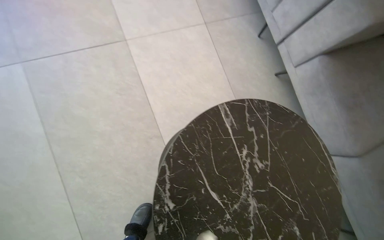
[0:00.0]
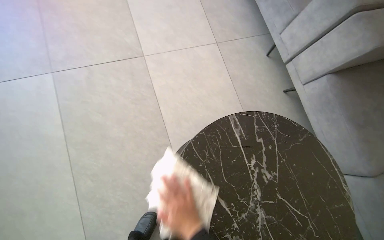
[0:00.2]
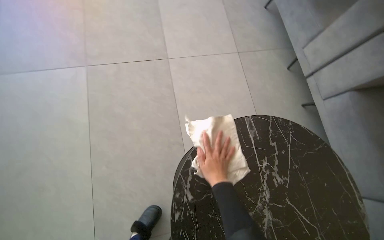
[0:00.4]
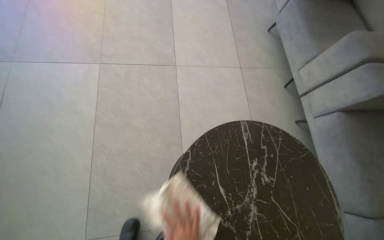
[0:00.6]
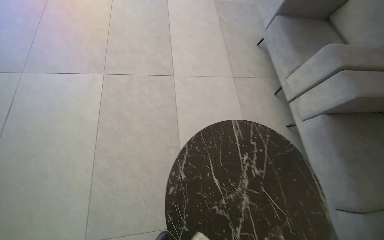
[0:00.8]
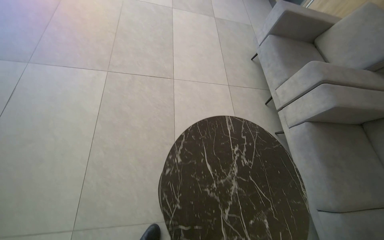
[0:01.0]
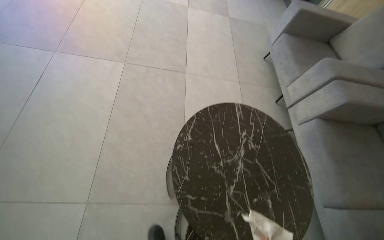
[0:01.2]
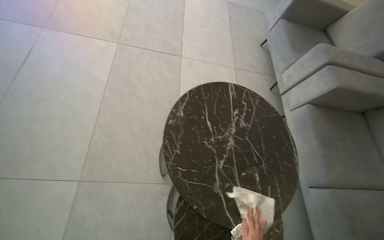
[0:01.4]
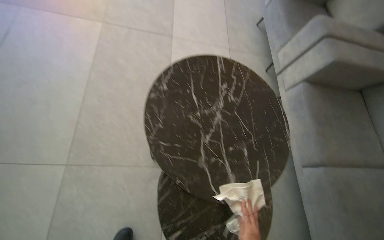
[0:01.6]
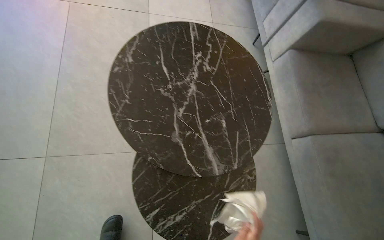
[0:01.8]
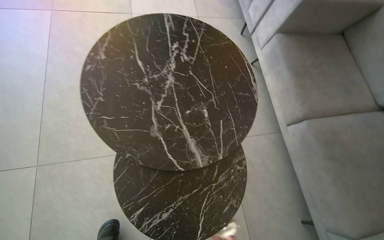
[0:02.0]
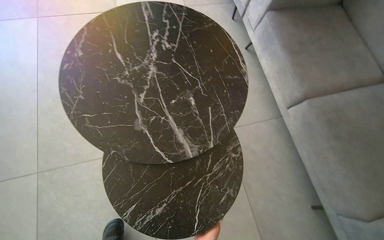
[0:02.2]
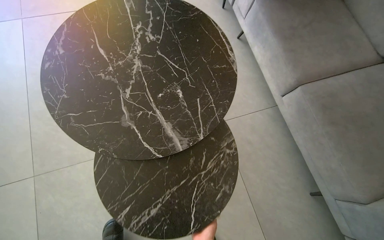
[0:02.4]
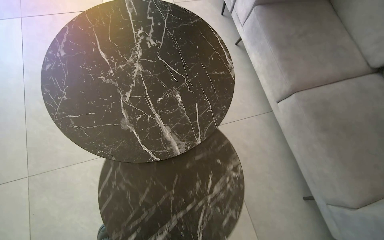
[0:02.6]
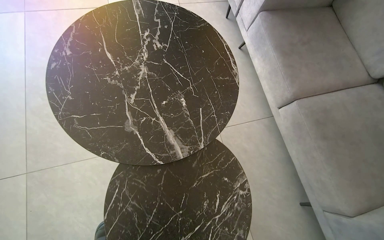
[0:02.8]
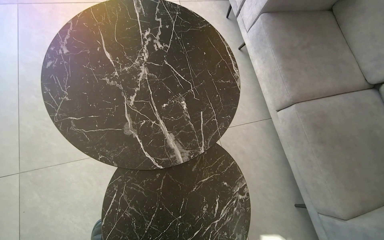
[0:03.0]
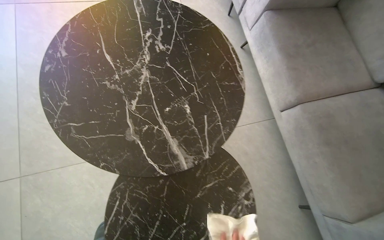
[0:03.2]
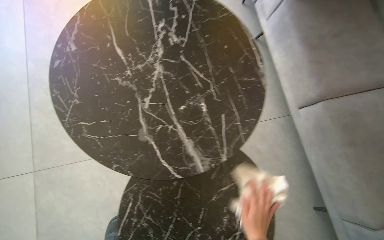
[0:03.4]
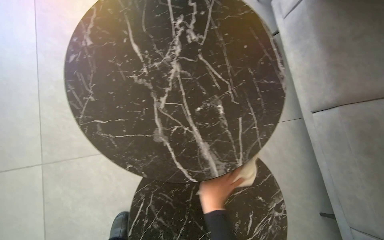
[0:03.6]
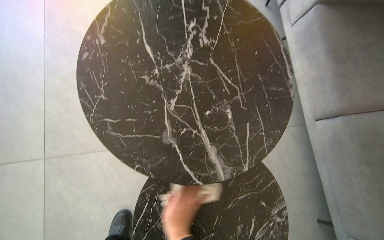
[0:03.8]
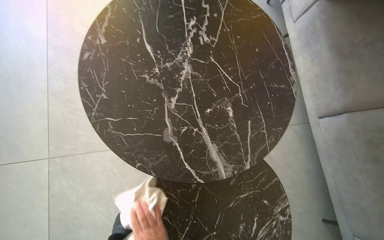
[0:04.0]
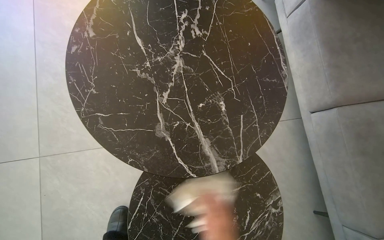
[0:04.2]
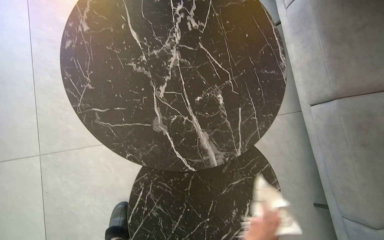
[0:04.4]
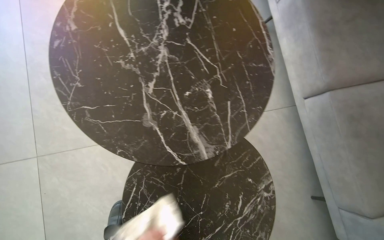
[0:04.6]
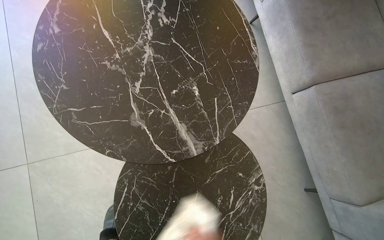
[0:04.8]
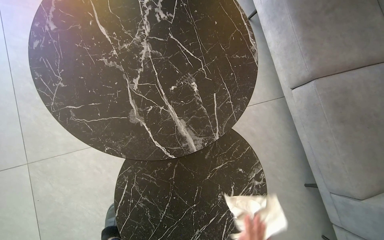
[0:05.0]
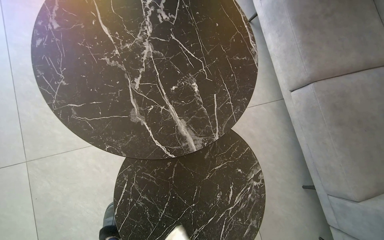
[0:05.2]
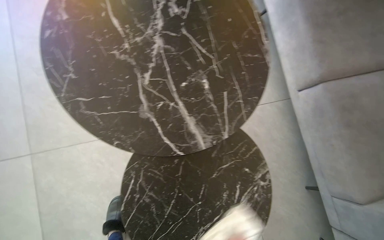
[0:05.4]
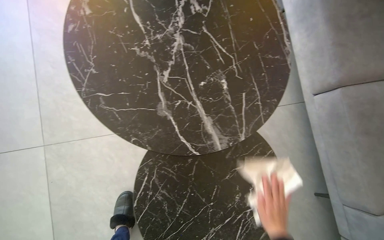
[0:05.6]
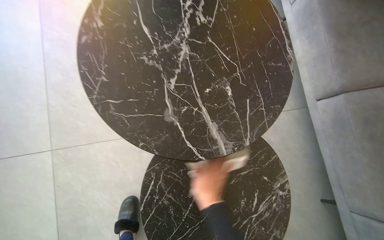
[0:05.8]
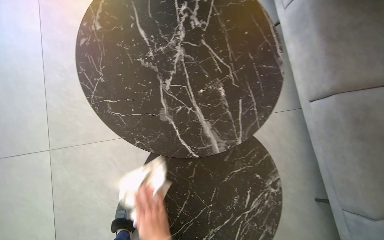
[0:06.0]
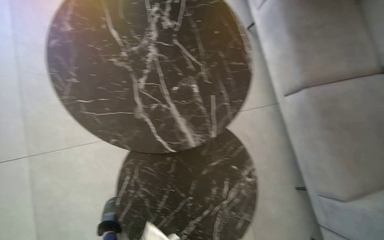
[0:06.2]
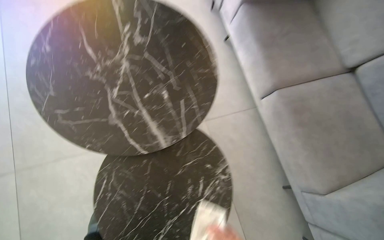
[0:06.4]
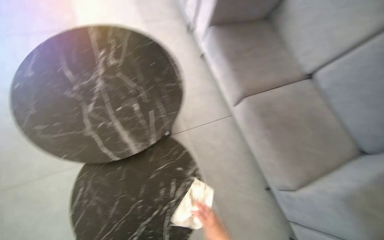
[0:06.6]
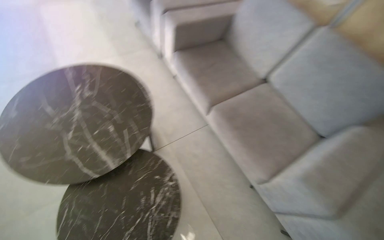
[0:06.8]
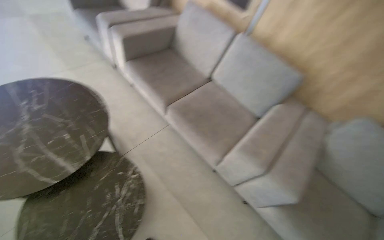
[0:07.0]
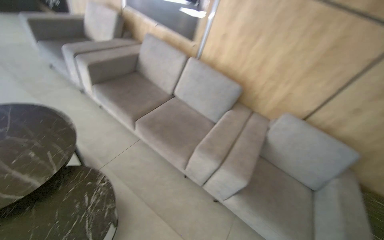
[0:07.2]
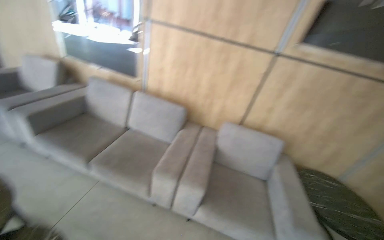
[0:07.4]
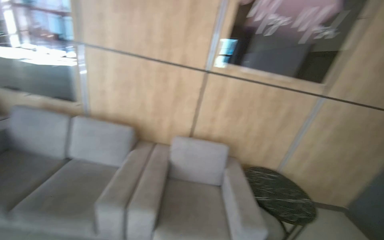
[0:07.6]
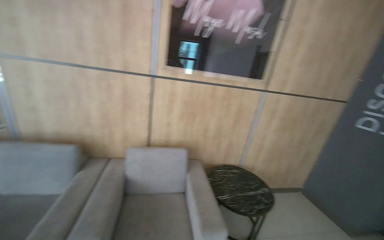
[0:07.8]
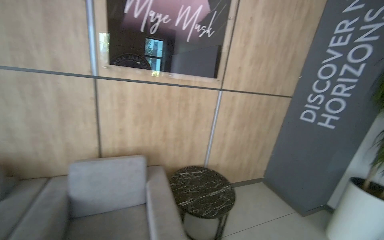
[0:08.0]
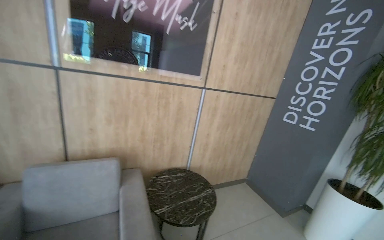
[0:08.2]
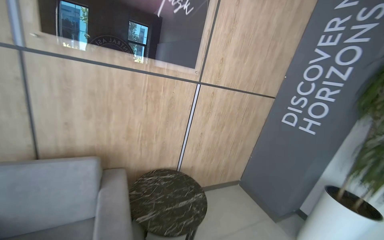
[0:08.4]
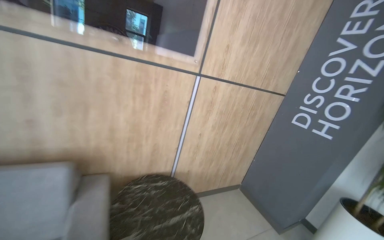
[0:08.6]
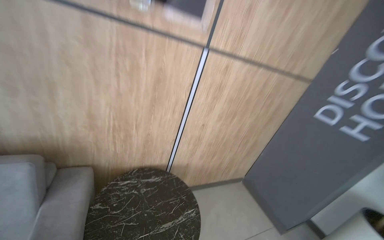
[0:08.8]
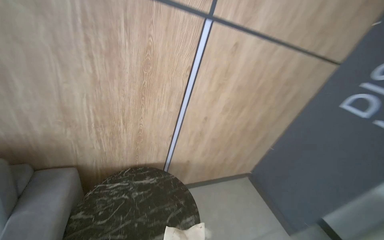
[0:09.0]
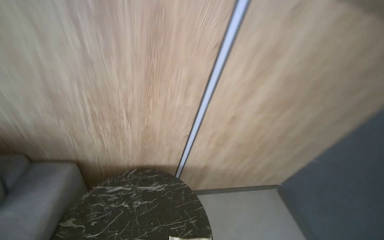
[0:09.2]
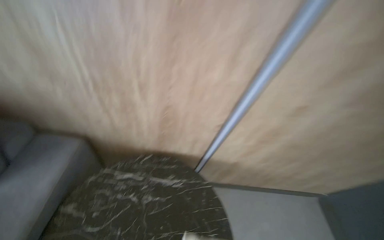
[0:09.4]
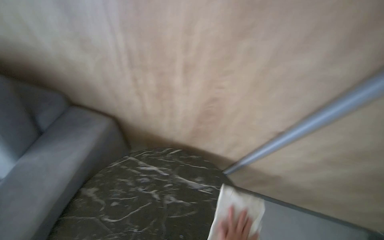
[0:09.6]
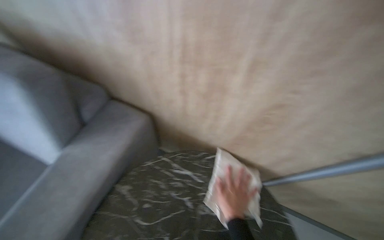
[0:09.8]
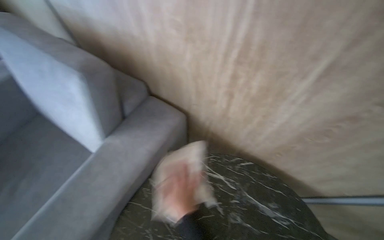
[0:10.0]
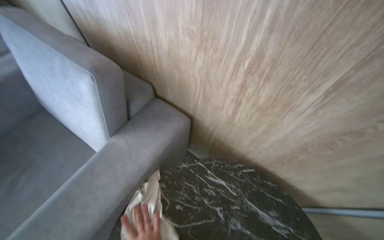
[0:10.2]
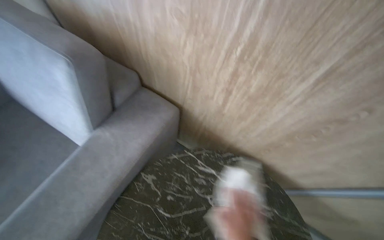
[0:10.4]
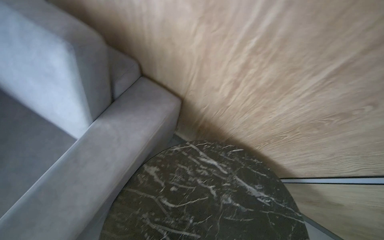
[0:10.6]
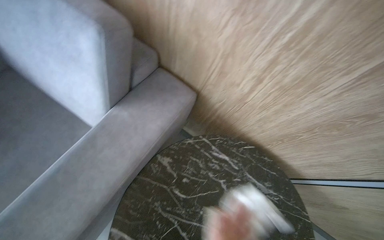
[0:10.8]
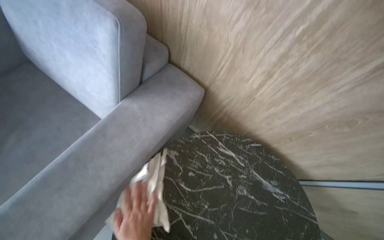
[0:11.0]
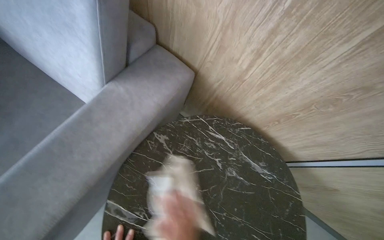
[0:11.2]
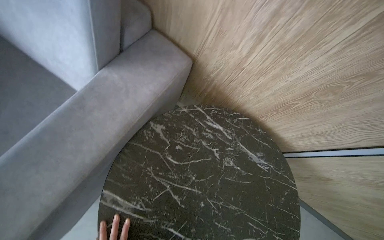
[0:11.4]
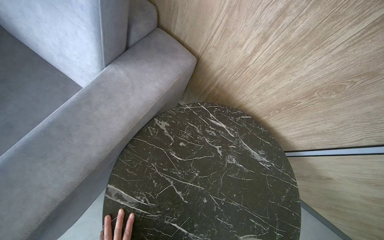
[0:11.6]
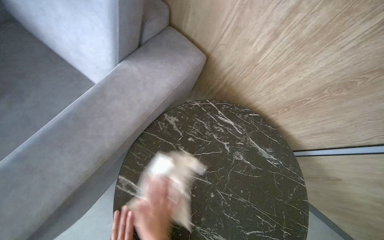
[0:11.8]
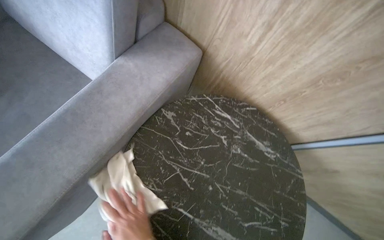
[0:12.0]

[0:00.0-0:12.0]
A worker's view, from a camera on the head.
Job: wiping surfaces.
The whole recording: Wiping lobby tables. The worker wipes various tables in the lobby area with a cloth.
0:00.0 to 0:01.6: The wearer moves about 50 cm. The wearer looks about 15 degrees further upward.
0:06.0 to 0:07.6: The wearer moves roughly 1 m. The wearer's head swings approximately 75 degrees to the right. The view tips upward by approximately 45 degrees.
0:07.6 to 0:09.0: The camera is carried some 1.5 m. The view pans to the right by roughly 20 degrees. The view tips downward by about 15 degrees.
0:09.0 to 0:10.4: The head travels roughly 60 cm. The wearer's head swings roughly 50 degrees to the left. The wearer looks roughly 20 degrees further downward.

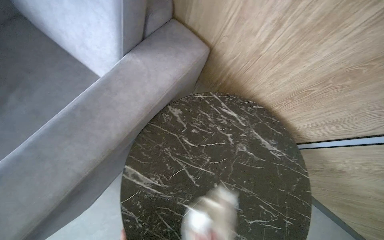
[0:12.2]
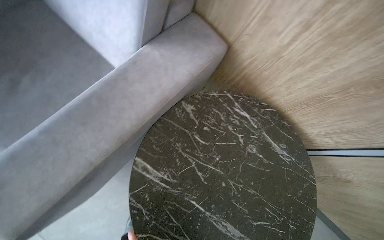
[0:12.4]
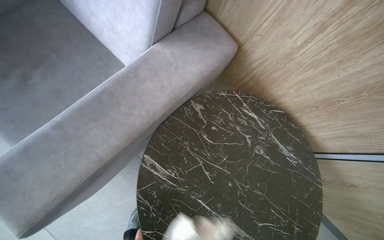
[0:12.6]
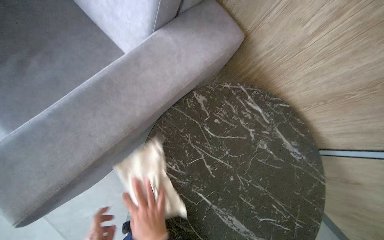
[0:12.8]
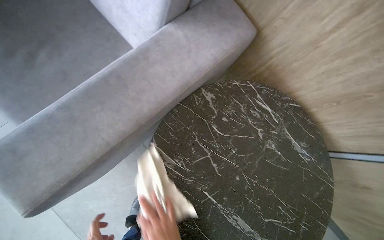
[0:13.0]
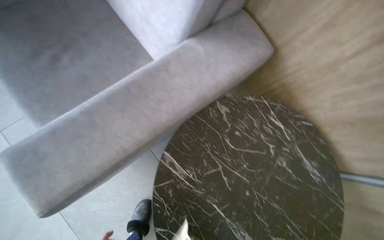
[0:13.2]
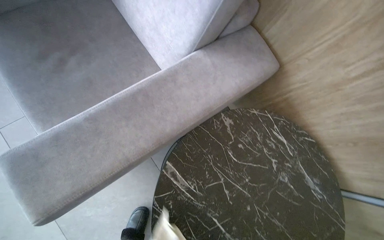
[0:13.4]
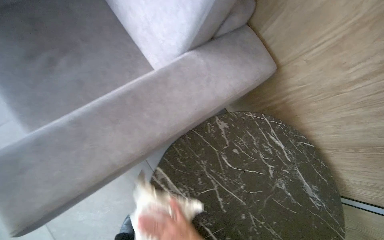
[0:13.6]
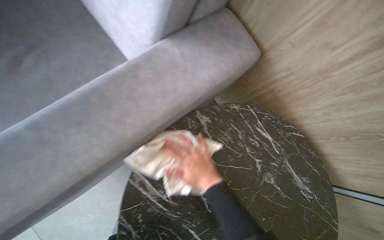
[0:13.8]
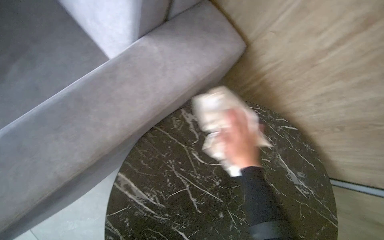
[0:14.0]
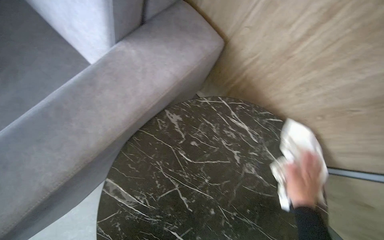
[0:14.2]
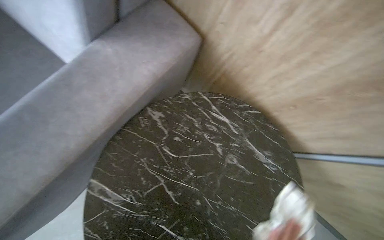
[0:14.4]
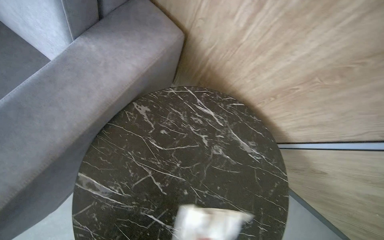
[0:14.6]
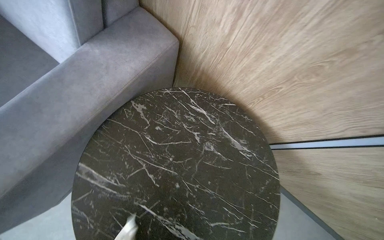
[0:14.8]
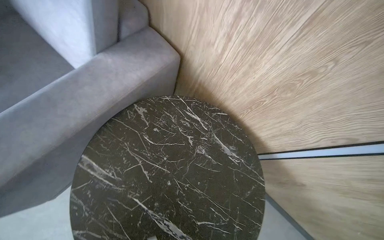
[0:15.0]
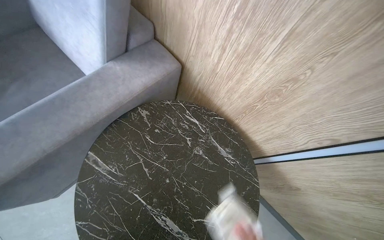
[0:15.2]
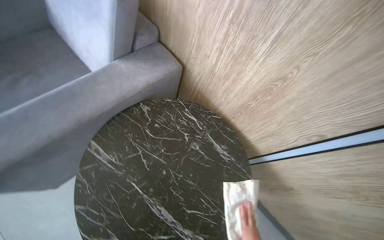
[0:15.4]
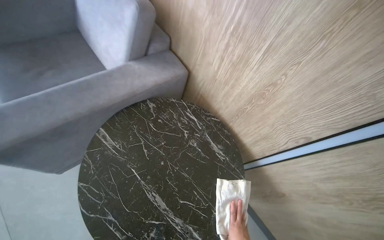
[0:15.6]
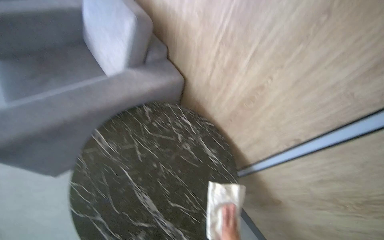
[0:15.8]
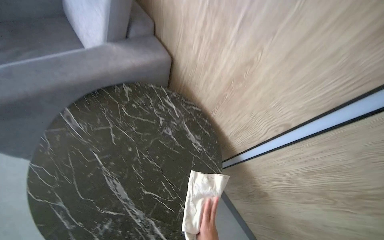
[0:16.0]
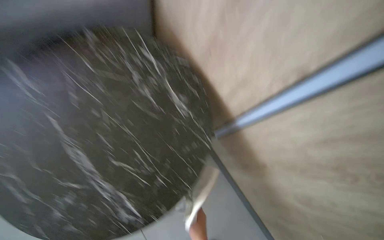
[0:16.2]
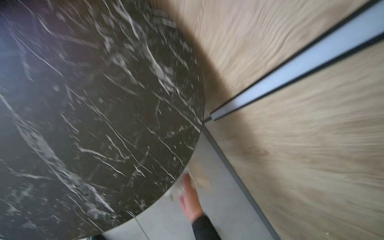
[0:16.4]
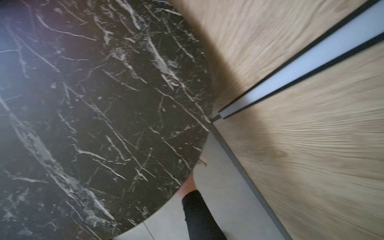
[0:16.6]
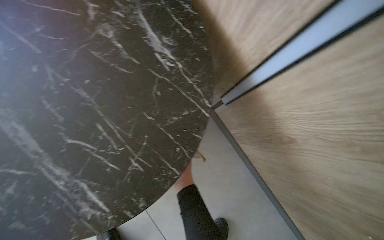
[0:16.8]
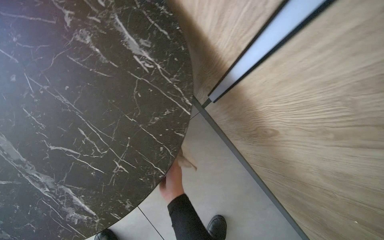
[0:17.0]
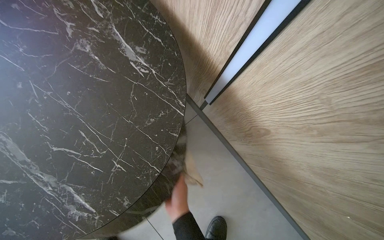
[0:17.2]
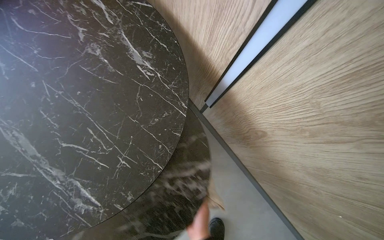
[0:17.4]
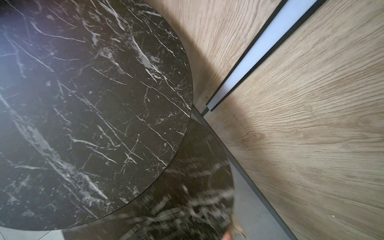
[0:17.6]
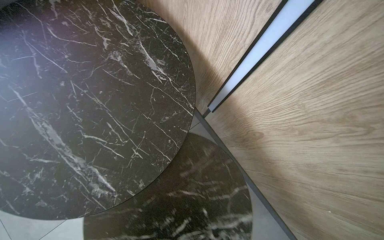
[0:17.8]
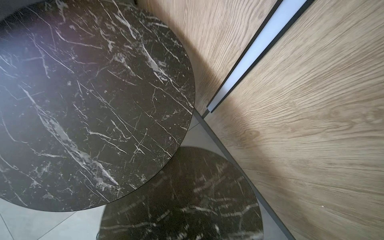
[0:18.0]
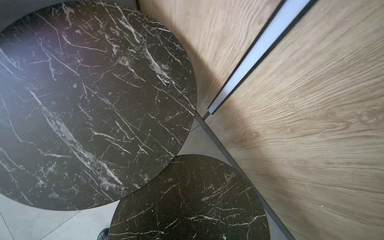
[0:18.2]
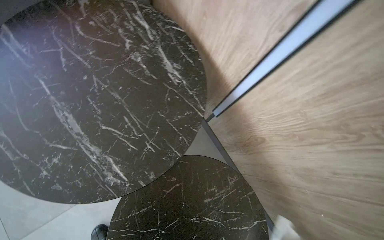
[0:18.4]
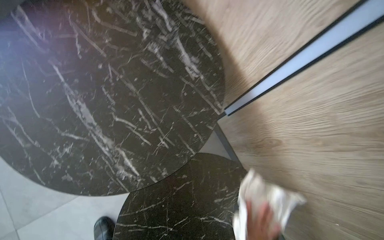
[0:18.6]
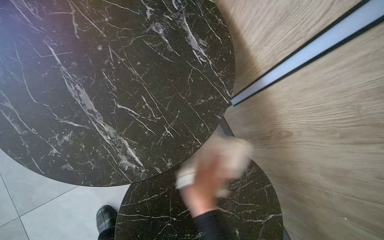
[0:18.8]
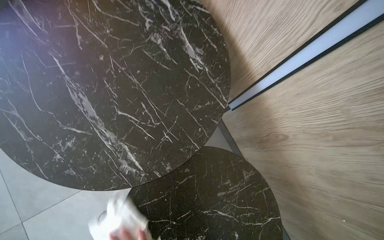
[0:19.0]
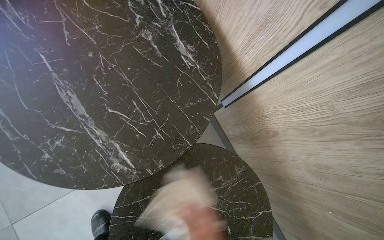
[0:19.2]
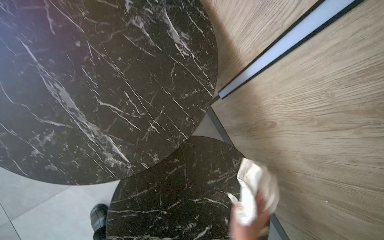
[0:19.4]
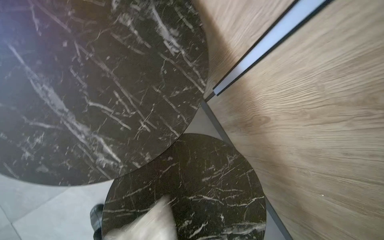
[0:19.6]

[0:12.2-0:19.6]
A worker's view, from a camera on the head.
Job: wiping surfaces.
The whole recording: Wiping lobby tables. The worker wipes various tables in the lobby area with a cloth.
0:15.2 to 0:16.6: The wearer moves approximately 40 cm.
